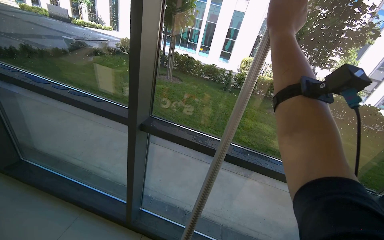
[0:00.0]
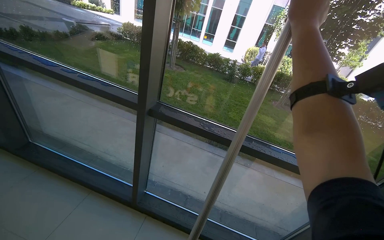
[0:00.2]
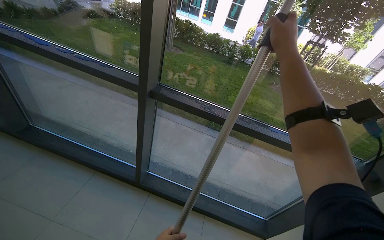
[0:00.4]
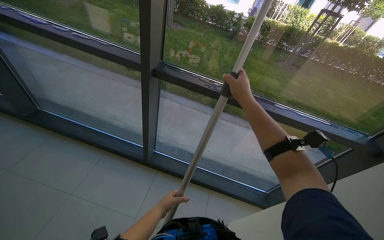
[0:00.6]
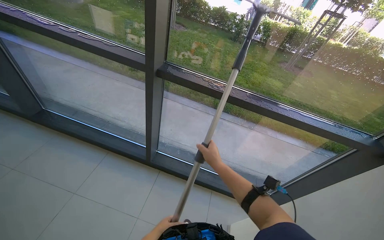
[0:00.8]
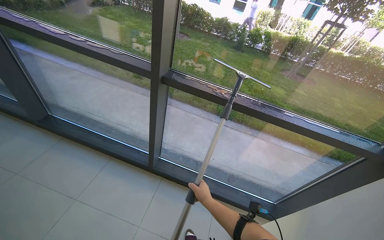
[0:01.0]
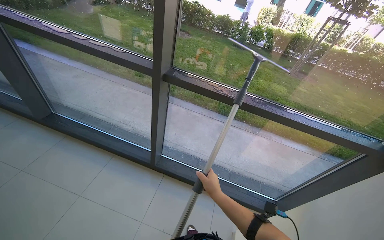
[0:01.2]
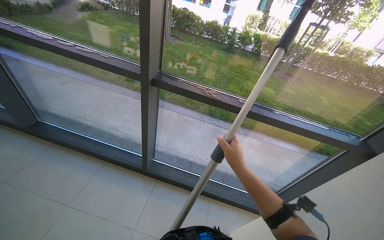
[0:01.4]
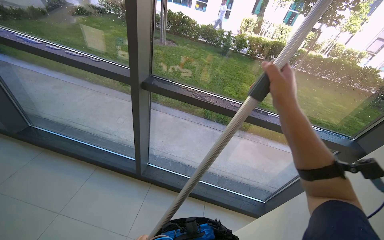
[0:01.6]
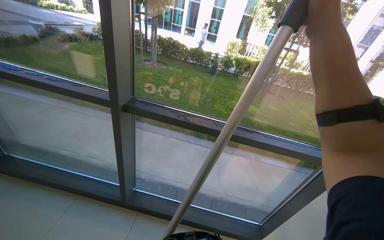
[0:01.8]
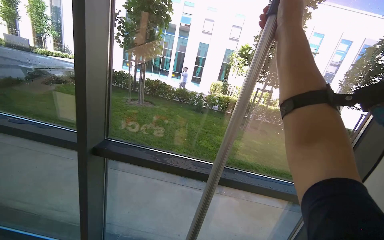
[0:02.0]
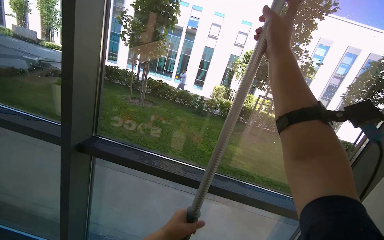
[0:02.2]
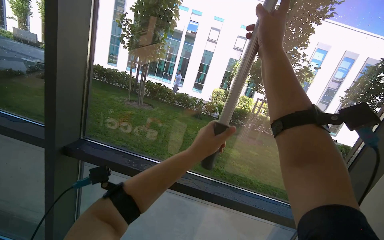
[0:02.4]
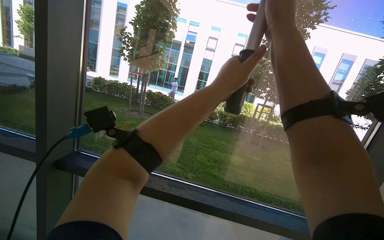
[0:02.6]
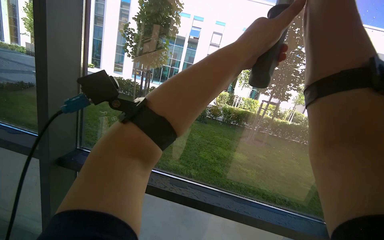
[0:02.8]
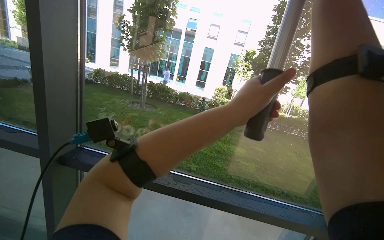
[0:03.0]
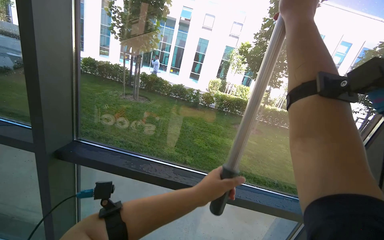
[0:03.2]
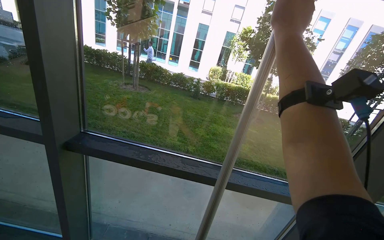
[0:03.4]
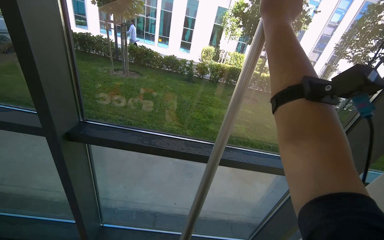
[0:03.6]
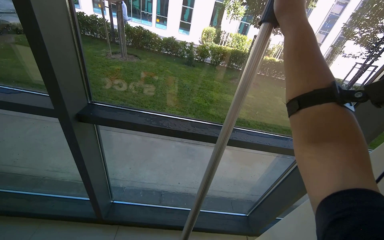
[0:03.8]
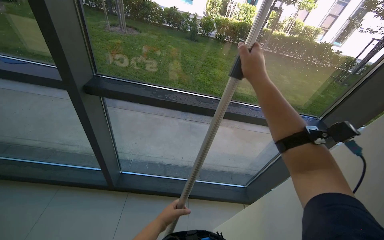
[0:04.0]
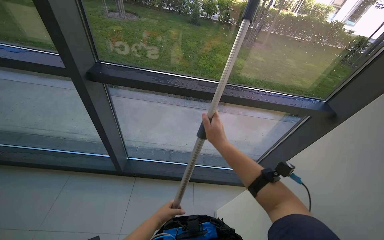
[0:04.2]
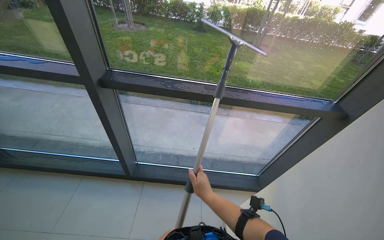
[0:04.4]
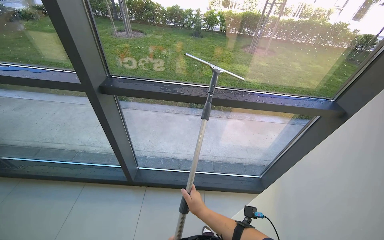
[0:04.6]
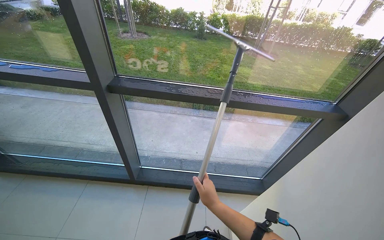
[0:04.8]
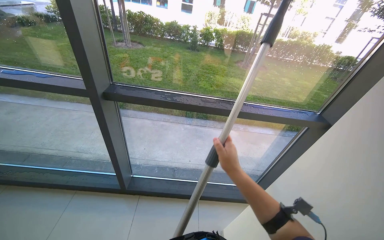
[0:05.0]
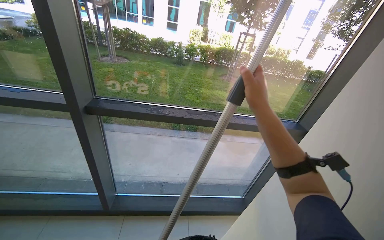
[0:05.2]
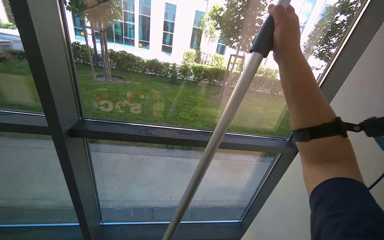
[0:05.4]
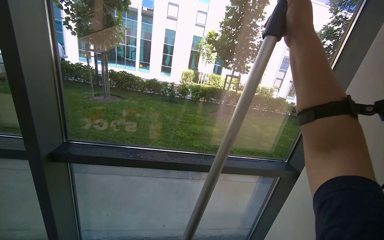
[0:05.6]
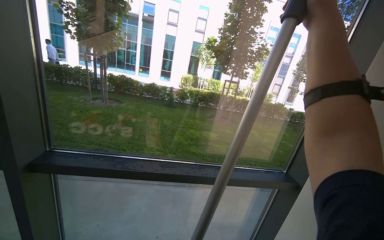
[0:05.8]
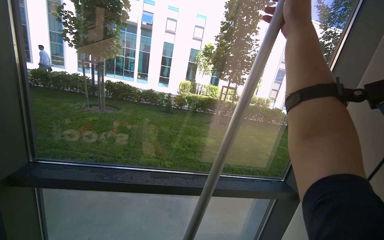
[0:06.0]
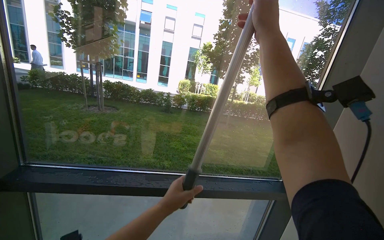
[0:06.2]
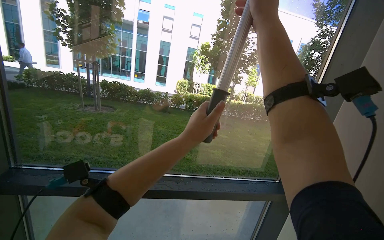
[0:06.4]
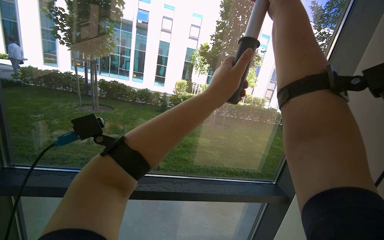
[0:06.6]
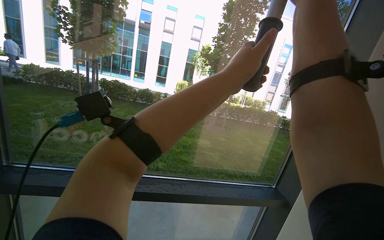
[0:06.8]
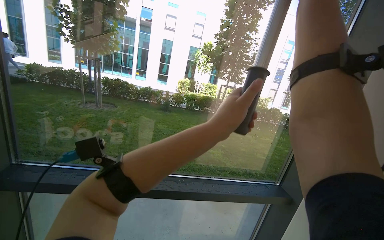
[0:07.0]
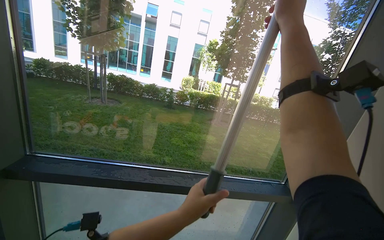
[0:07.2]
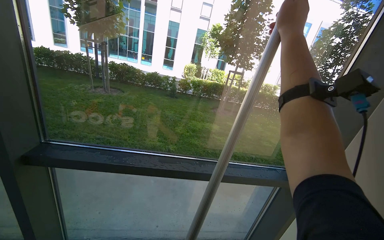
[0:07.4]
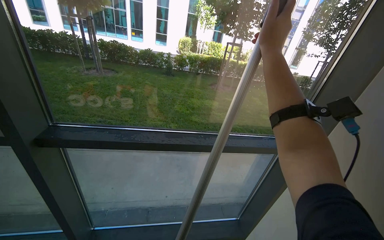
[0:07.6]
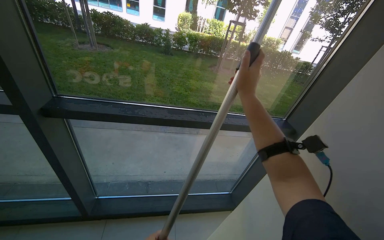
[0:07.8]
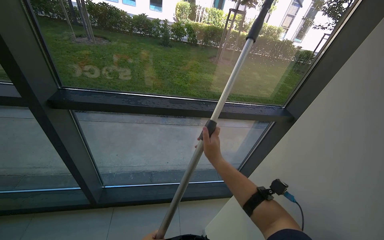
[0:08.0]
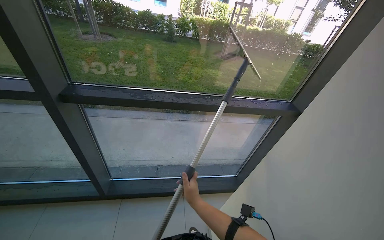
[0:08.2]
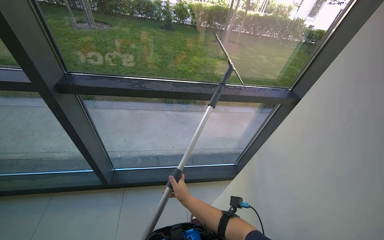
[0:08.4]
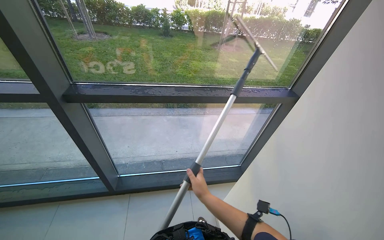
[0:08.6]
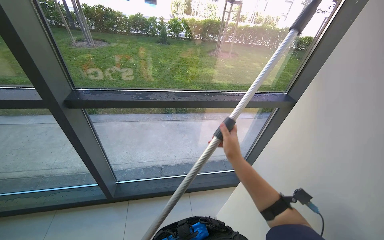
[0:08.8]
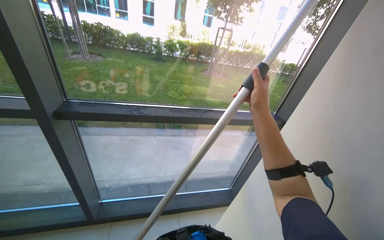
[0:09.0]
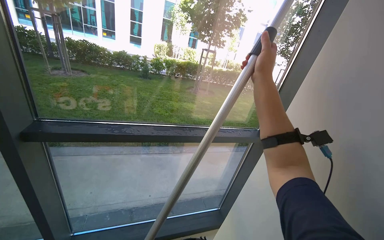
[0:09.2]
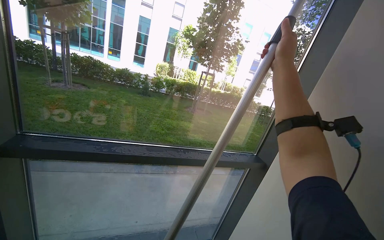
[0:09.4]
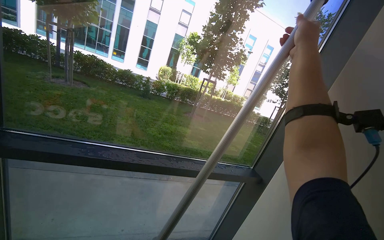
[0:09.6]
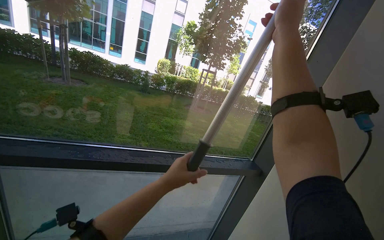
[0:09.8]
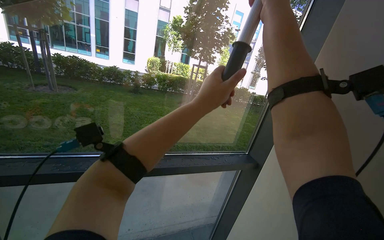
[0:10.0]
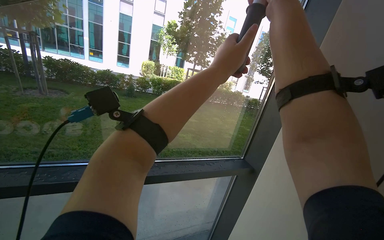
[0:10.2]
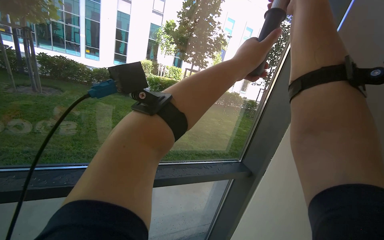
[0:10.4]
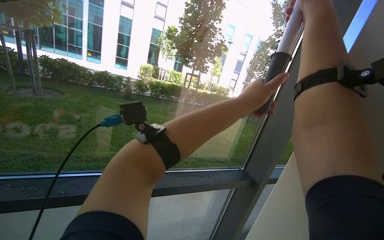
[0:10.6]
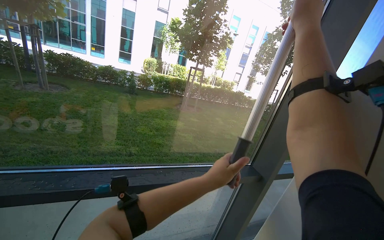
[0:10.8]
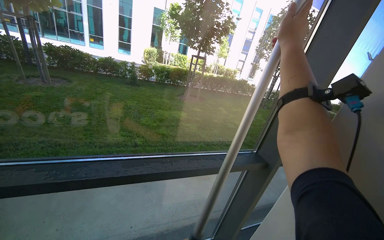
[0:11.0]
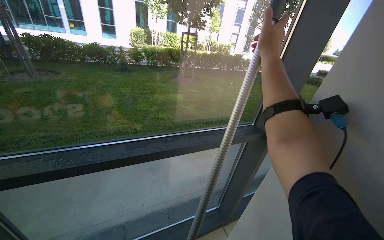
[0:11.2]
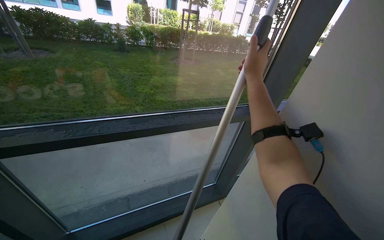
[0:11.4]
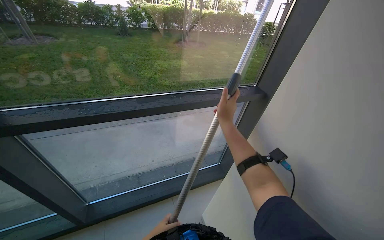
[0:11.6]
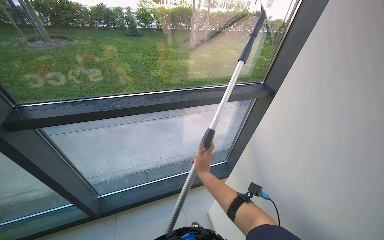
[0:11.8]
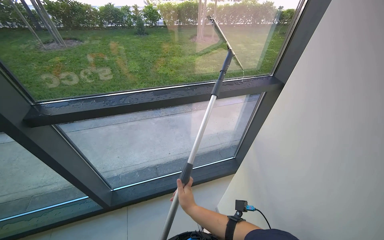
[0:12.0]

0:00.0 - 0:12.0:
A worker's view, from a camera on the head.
Job: cleaning windows.
The whole recording: Cleaning windows. The worker cleans the windows using a pole and wipes the frames with a cloth.
0:00.0 - 0:01.6: The right hand reaches roughly 60 cm down the picture, then returns.
0:01.6 - 0:03.0: The wearer looks some 25 degrees further upward. The right hand goes some 25 cm up the picture.
0:03.0 - 0:04.4: The view tilts approximately 30 degrees downward. The right hand is displaced down the picture and to the left by about 70 cm.
0:04.4 - 0:06.0: The camera pitches upward, by some 30 degrees. The right hand shifts approximately 80 cm up the picture and to the right.
0:06.0 - 0:07.6: The view tips downward by roughly 15 degrees.
0:07.6 - 0:09.0: The right hand travels down the picture and back again, some 60 cm each way.
0:09.0 - 0:10.4: The camera pitches upward, by about 15 degrees. The right hand travels up the picture by approximately 30 cm.
0:10.4 - 0:12.0: The camera pitches downward, by roughly 25 degrees. The right hand is displaced down the picture and to the left by about 80 cm.

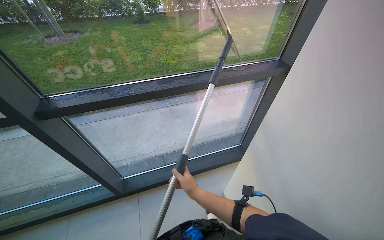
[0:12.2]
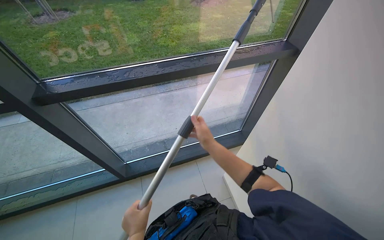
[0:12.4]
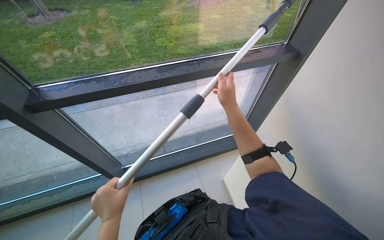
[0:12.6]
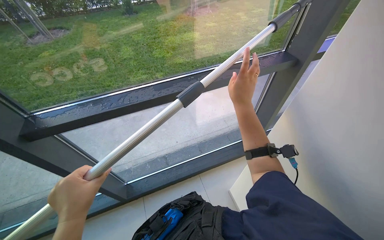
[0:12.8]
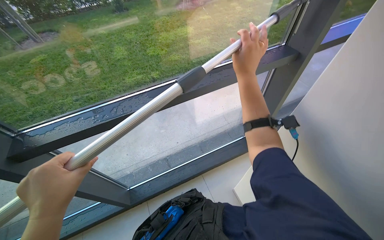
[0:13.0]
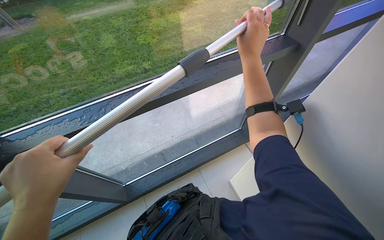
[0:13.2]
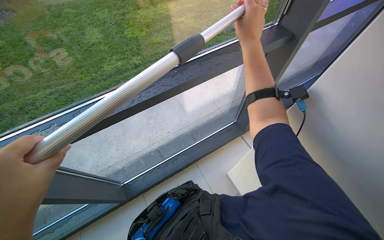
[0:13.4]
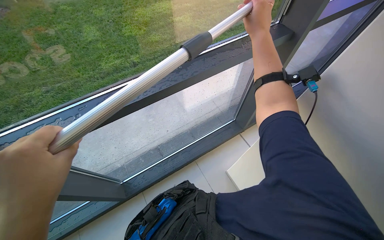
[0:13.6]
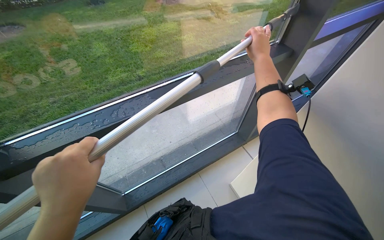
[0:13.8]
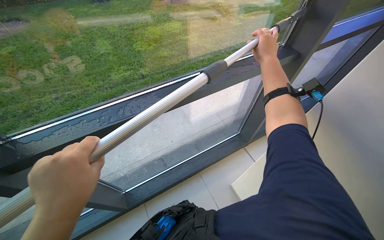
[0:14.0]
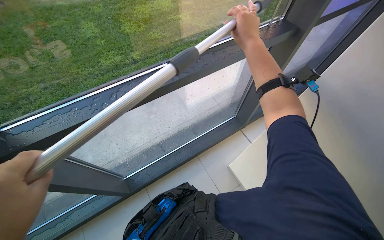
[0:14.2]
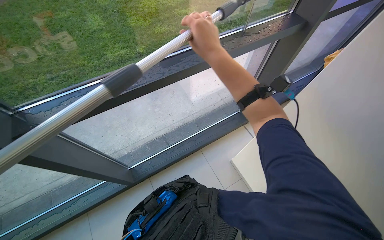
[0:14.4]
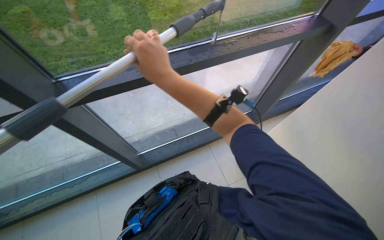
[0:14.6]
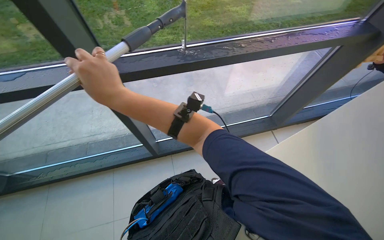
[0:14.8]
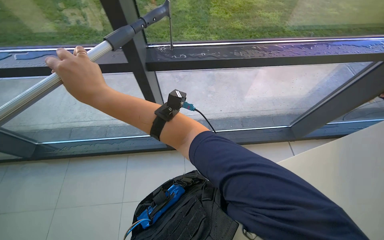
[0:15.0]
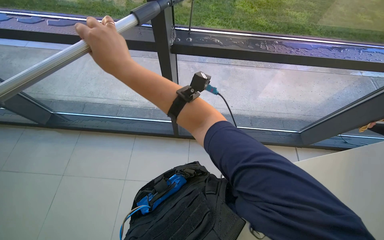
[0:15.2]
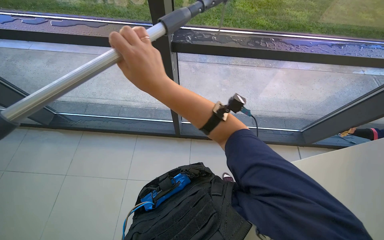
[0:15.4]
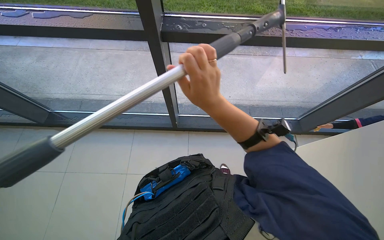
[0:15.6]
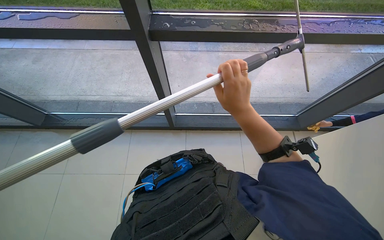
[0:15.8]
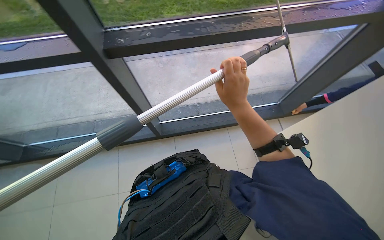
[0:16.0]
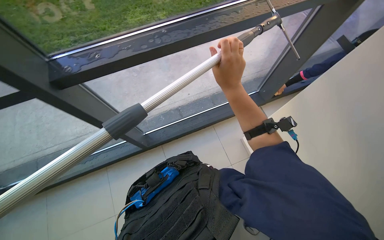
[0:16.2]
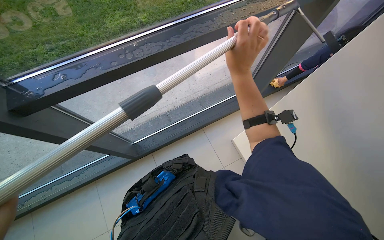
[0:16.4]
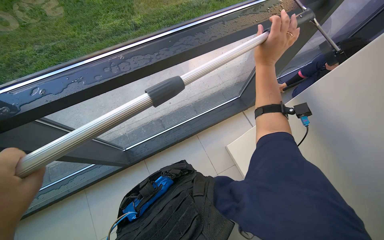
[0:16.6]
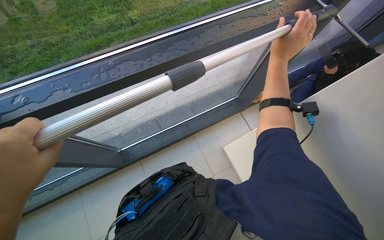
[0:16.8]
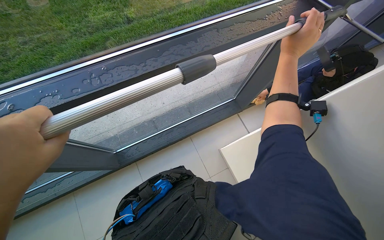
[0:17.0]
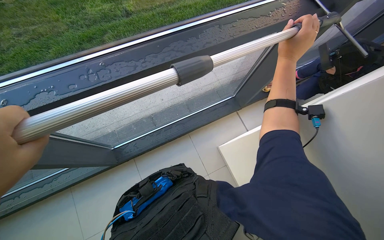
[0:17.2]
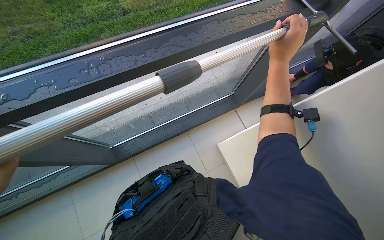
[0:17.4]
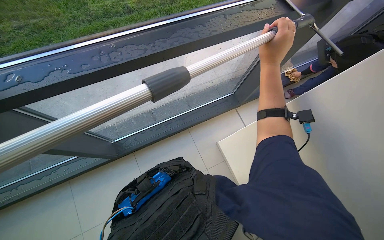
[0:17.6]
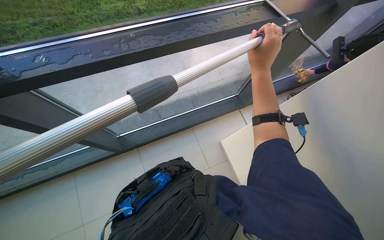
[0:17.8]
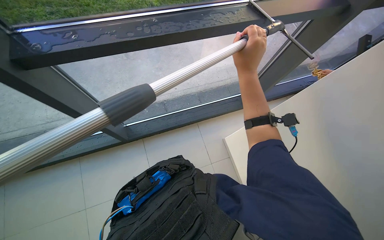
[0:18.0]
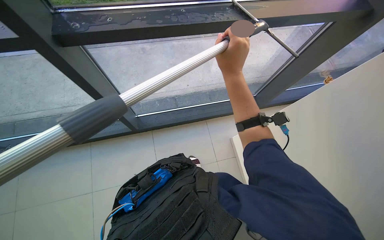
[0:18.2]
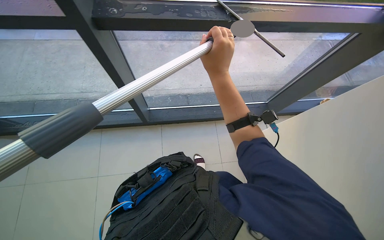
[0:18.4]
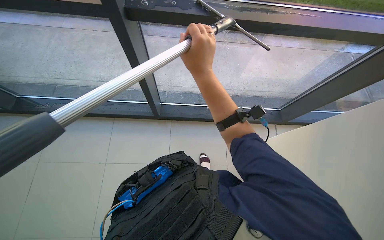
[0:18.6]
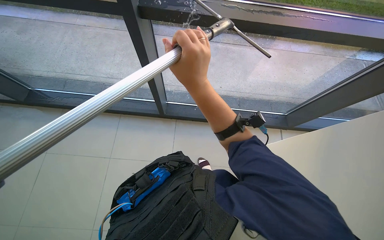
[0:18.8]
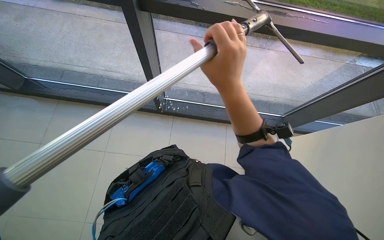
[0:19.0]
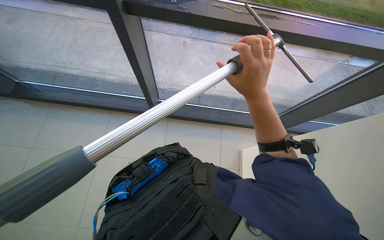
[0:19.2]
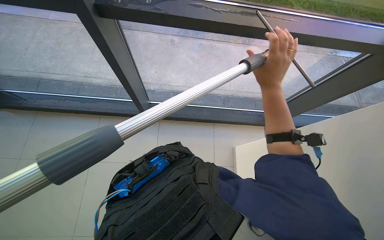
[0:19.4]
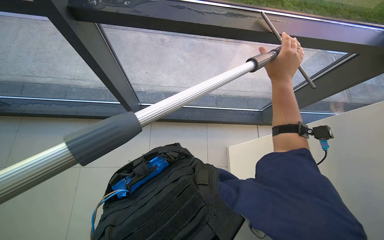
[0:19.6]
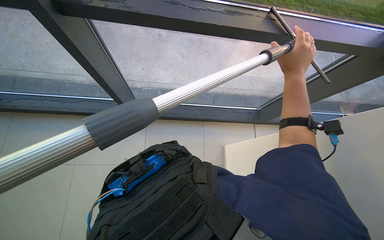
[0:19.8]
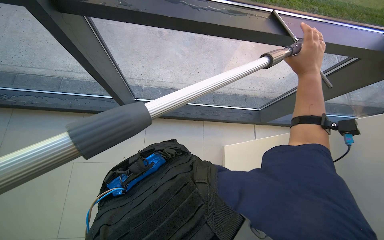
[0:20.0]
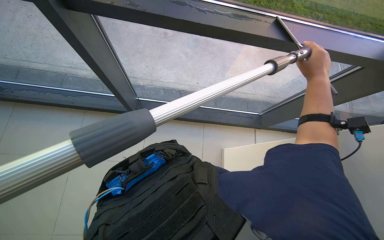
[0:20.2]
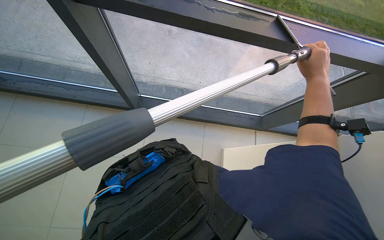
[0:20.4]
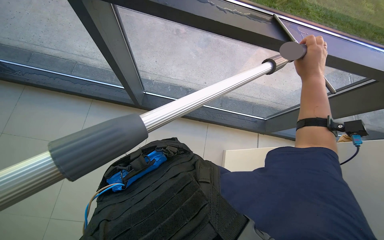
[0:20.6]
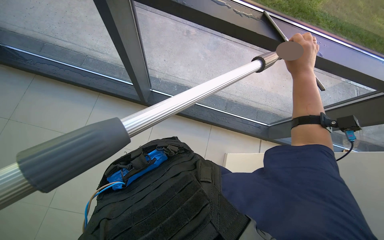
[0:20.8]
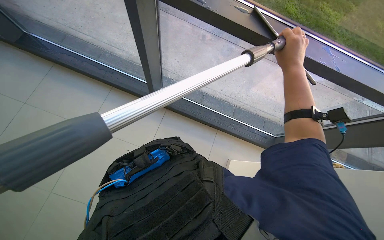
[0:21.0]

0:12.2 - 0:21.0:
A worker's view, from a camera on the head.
Job: cleaning windows.
The whole recording: Cleaning windows. The worker cleans the windows using a pole and wipes the frames with a cloth.
0:12.2 - 0:13.6: The view tilts approximately 10 degrees downward. The right hand goes roughly 50 cm up the picture.
0:13.6 - 0:15.2: The head travels roughly 40 cm.
0:15.2 - 0:16.6: The right hand goes approximately 50 cm to the right.
0:16.6 - 0:18.0: The right hand heads to the left, covering about 10 cm.
0:18.0 - 0:19.6: The right hand moves to the right, roughly 15 cm.
